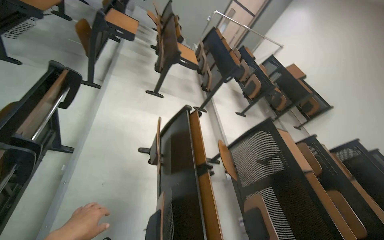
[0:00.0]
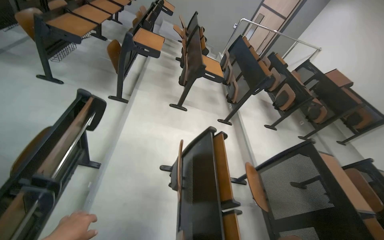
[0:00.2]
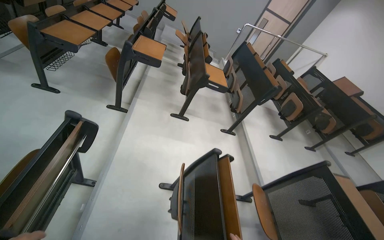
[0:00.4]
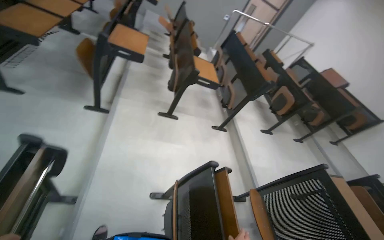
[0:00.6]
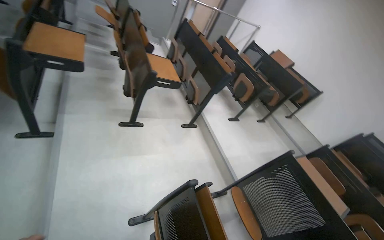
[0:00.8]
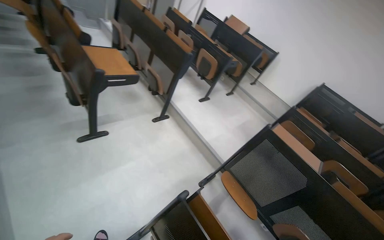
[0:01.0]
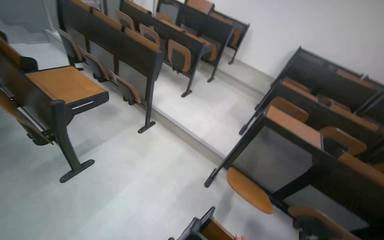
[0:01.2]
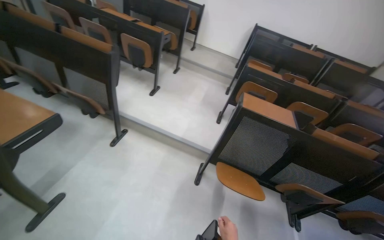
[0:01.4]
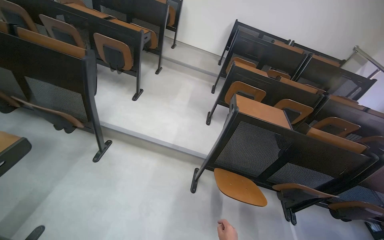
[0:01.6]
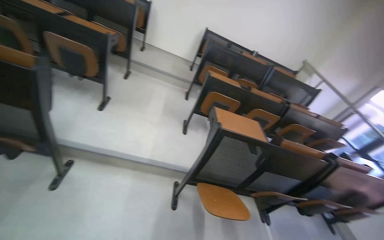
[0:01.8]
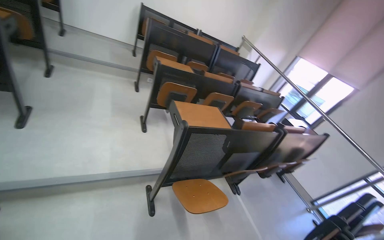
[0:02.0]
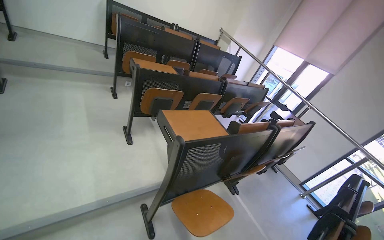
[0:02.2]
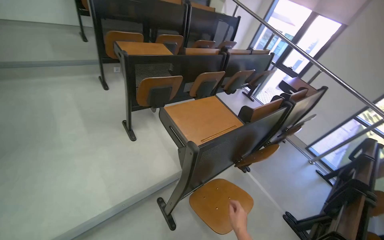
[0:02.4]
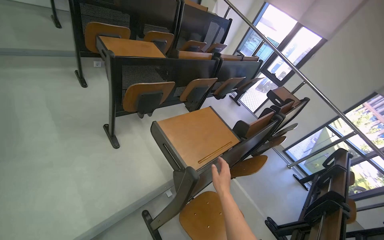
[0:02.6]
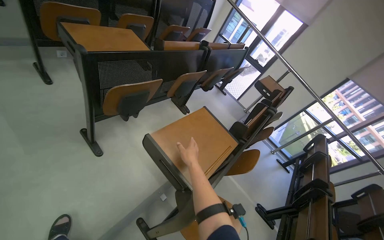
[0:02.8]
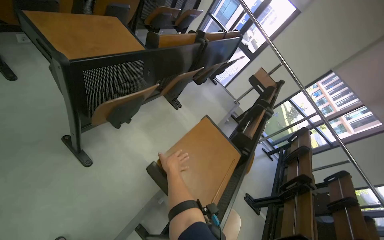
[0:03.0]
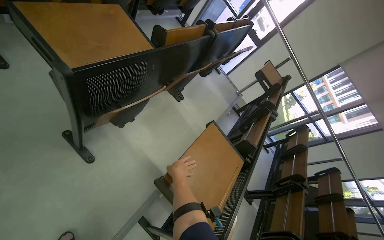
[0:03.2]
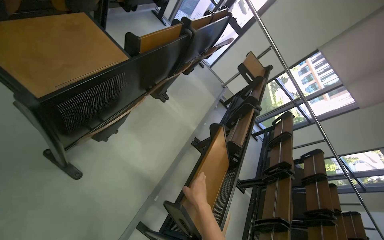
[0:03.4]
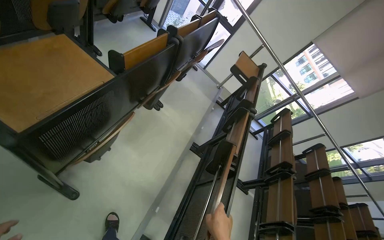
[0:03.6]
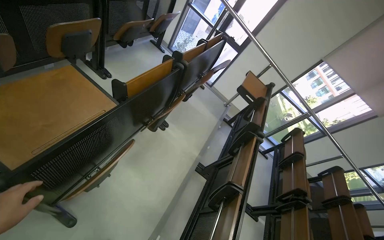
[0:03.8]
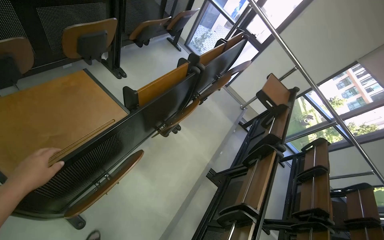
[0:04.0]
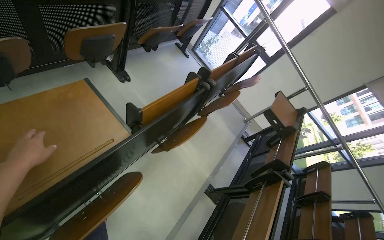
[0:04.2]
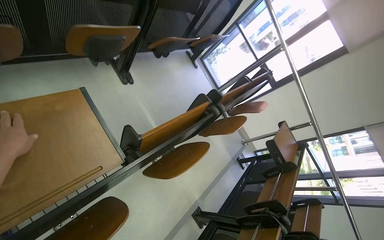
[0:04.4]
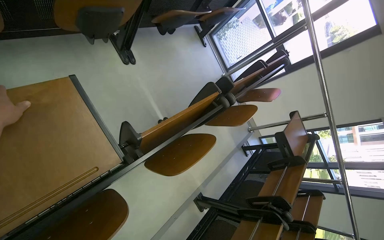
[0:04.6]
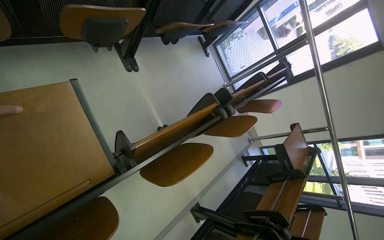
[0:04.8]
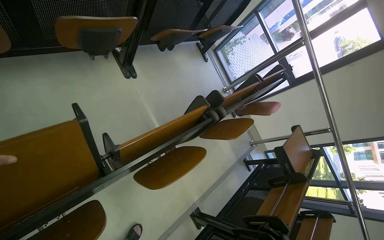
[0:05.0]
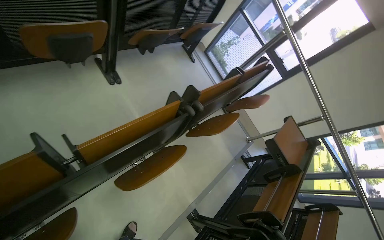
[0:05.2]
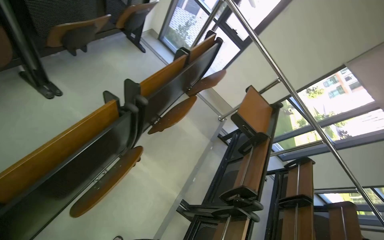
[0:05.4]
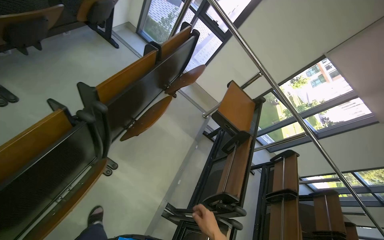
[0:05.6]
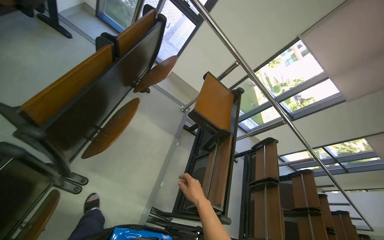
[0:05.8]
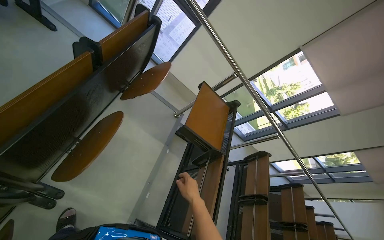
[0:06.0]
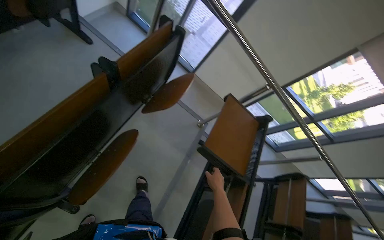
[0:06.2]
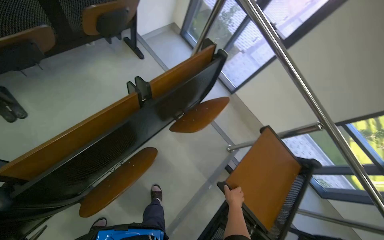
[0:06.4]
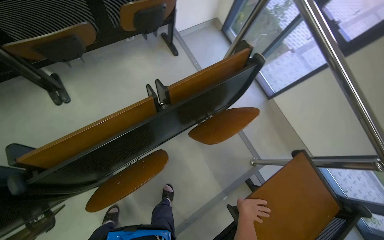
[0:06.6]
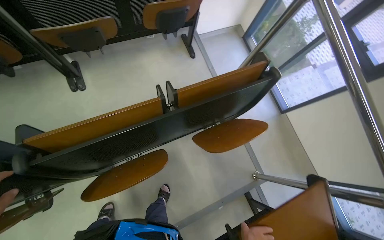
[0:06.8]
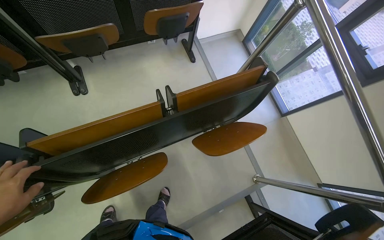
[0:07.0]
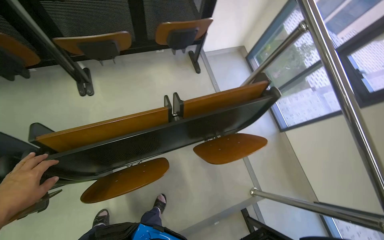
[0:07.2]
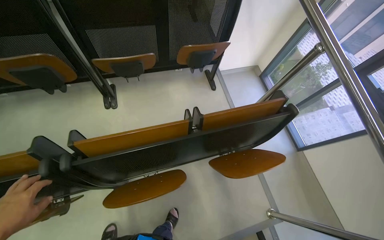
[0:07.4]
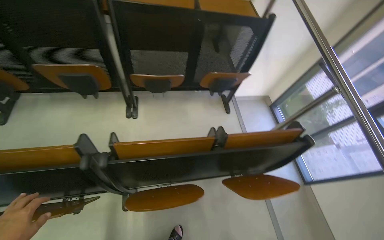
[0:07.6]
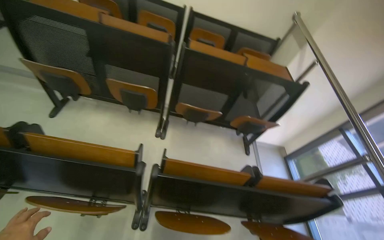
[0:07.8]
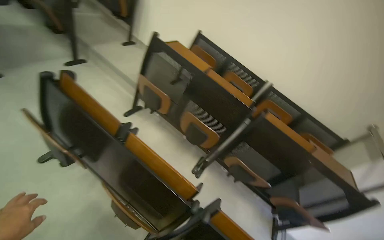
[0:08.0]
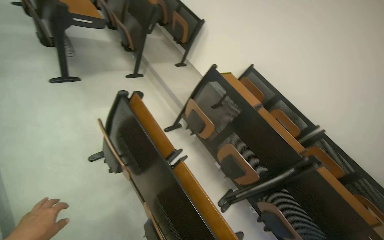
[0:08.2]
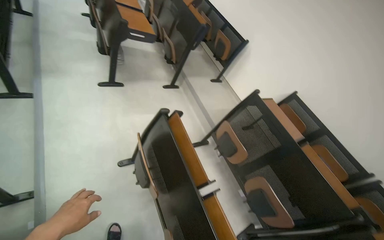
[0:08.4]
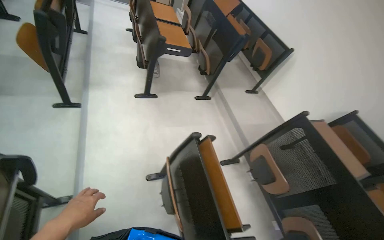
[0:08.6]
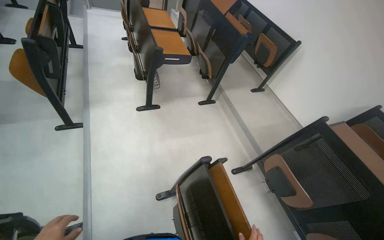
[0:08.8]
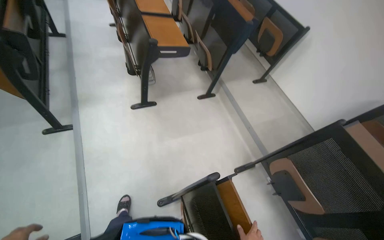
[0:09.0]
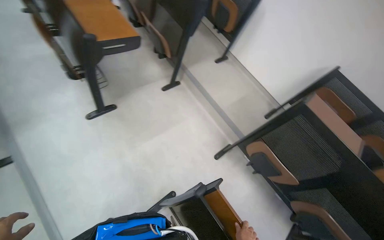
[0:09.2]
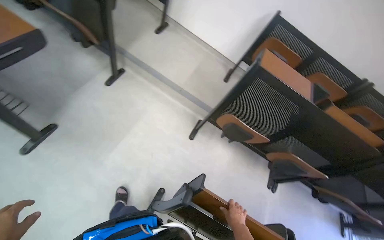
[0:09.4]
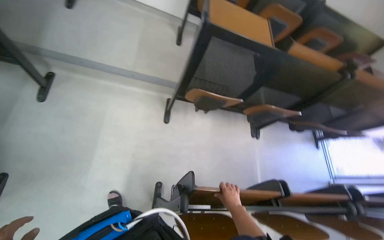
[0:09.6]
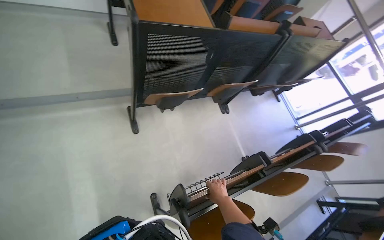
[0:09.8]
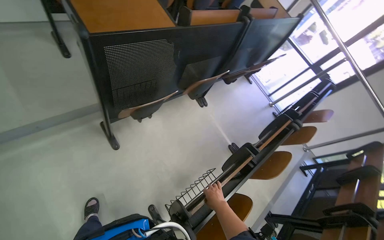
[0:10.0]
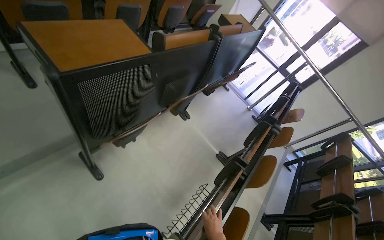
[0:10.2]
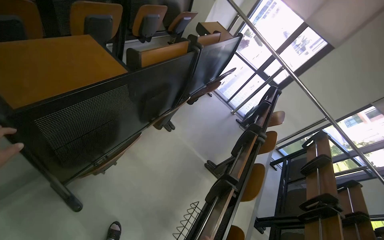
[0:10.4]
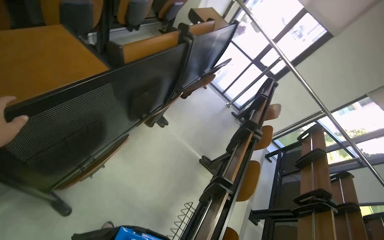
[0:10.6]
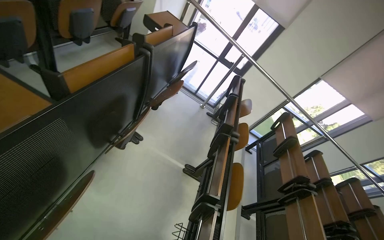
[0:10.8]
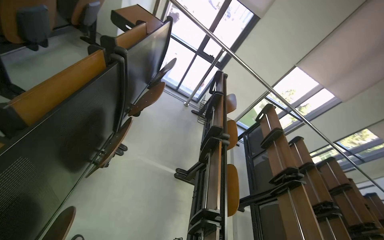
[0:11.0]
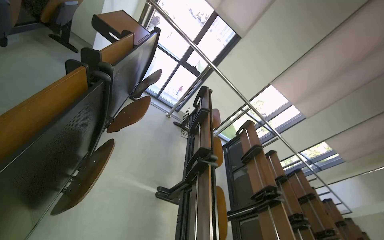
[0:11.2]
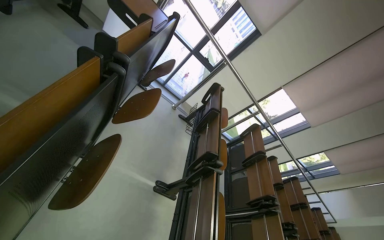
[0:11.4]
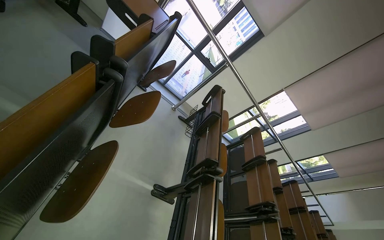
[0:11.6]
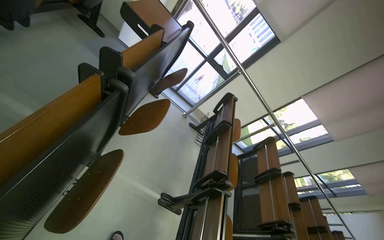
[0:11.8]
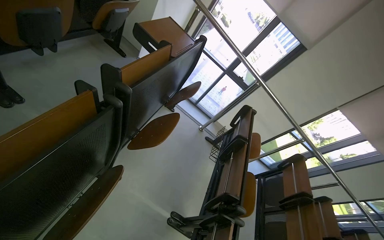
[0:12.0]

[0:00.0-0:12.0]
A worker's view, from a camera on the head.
Job: organizing items.
The whole recording: Folding up lecture hall desks. The worker folds up the desks in the lecture hall.
0:00.0 to 0:01.6: The wearer moves roughly 1.5 m. The head turns to the right by about 70 degrees. The camera pitches downward, by approximately 20 degrees.
0:01.6 to 0:03.0: The camera is carried roughly 1.5 m. The wearer's head swings roughly 60 degrees to the right. The view tips downward by about 35 degrees.
0:03.0 to 0:04.4: The head travels about 80 cm.
0:04.4 to 0:06.0: The wearer moves about 90 cm. The head turns to the right by roughly 25 degrees. The view tilts roughly 15 degrees downward.
0:06.0 to 0:07.6: The head turns to the left by approximately 60 degrees. The camera pitches upward, by some 20 degrees.
0:07.6 to 0:09.0: The head travels approximately 1.5 m. The head rotates about 70 degrees to the left. The view tilts roughly 30 degrees upward.
0:09.0 to 0:10.4: The wearer moves approximately 80 cm. The wearer looks some 115 degrees further to the right. The camera pitches downward, by approximately 35 degrees.
0:10.4 to 0:12.0: The camera is carried approximately 80 cm.

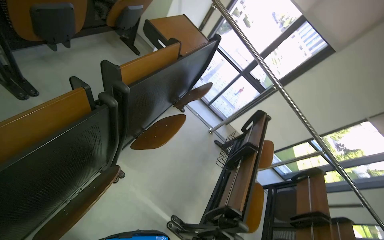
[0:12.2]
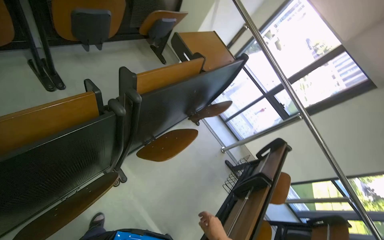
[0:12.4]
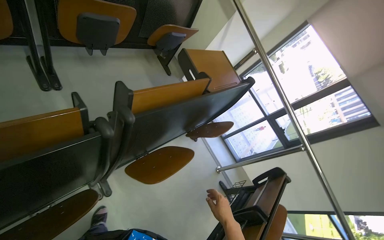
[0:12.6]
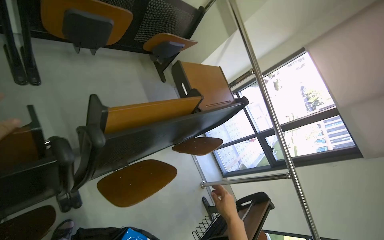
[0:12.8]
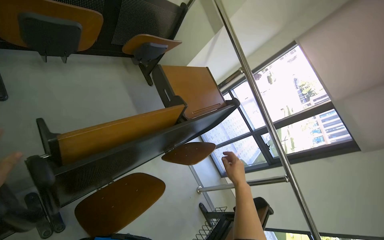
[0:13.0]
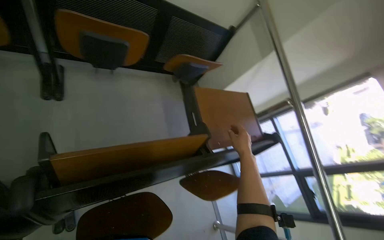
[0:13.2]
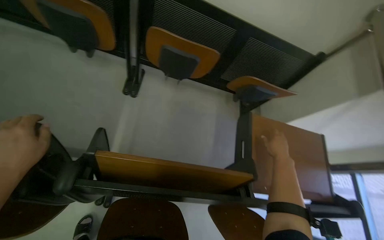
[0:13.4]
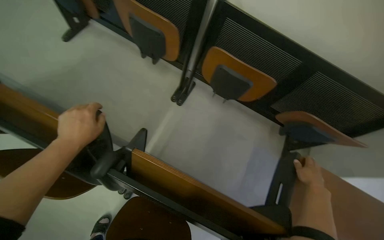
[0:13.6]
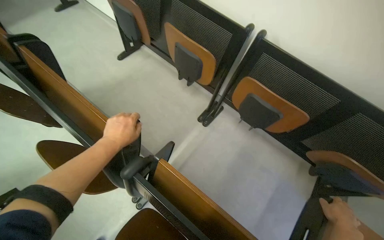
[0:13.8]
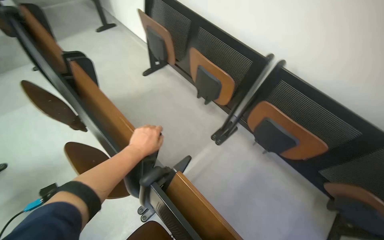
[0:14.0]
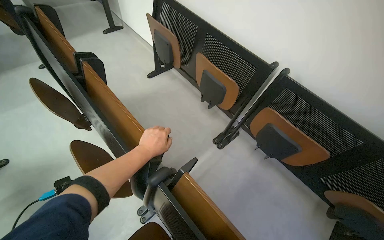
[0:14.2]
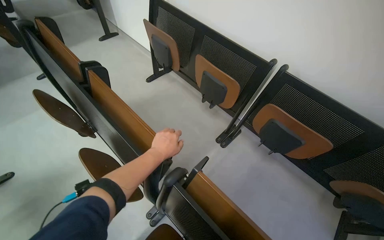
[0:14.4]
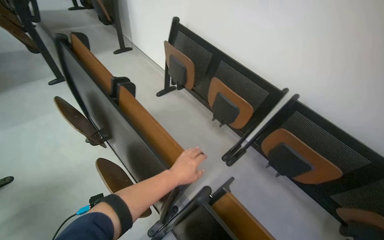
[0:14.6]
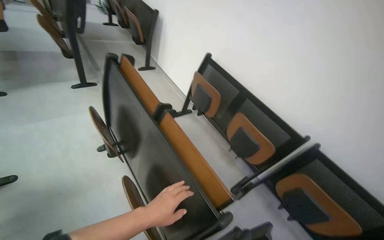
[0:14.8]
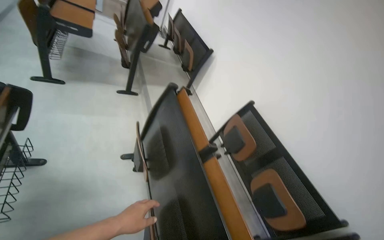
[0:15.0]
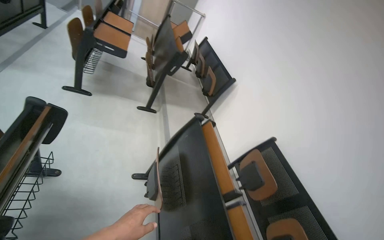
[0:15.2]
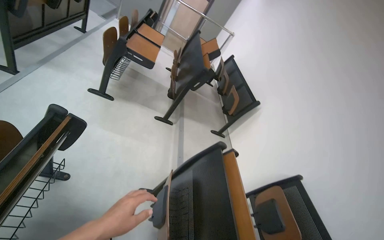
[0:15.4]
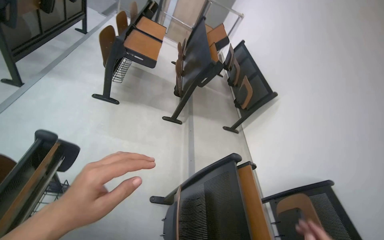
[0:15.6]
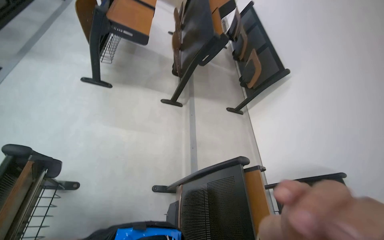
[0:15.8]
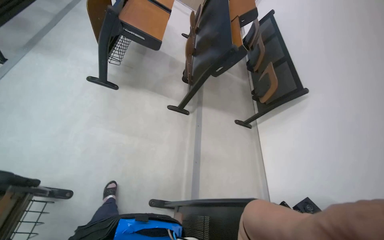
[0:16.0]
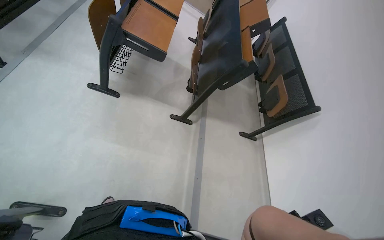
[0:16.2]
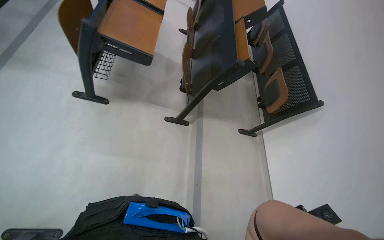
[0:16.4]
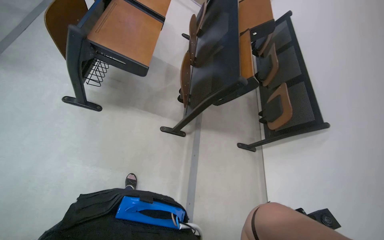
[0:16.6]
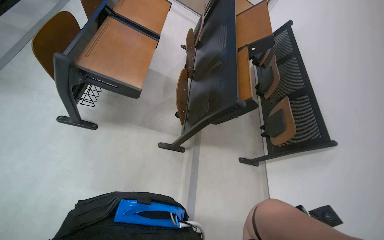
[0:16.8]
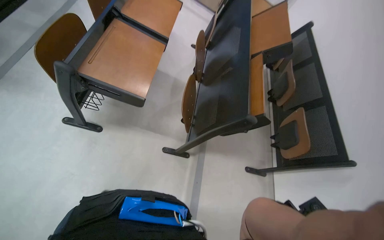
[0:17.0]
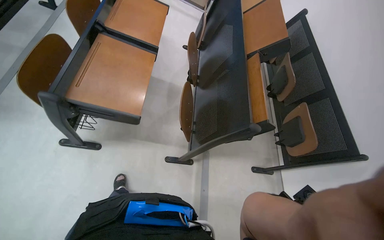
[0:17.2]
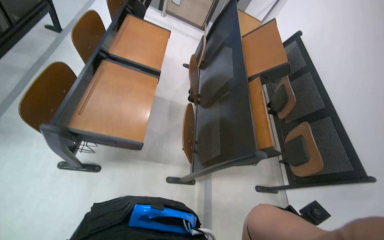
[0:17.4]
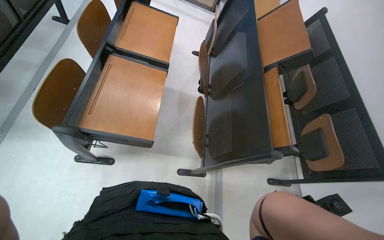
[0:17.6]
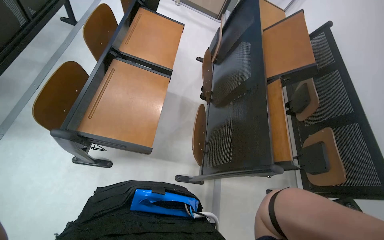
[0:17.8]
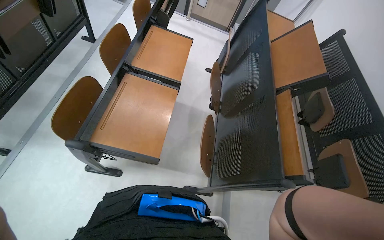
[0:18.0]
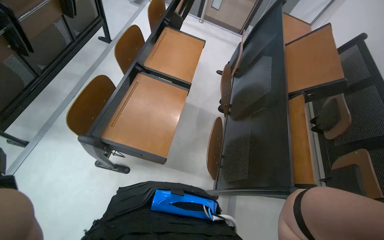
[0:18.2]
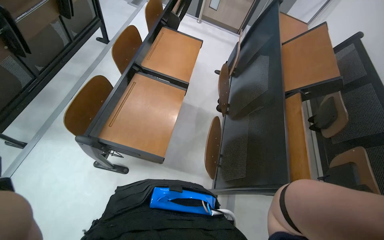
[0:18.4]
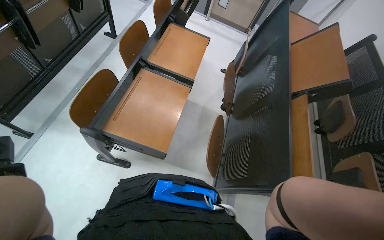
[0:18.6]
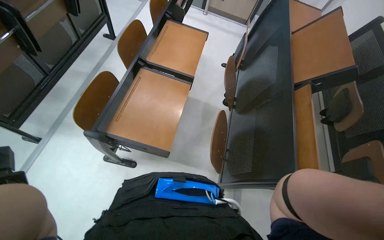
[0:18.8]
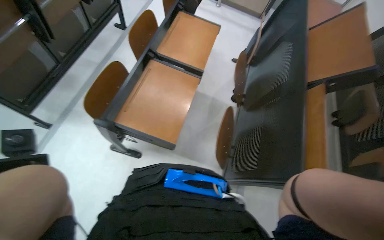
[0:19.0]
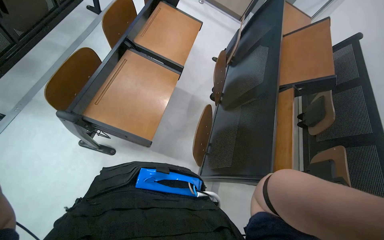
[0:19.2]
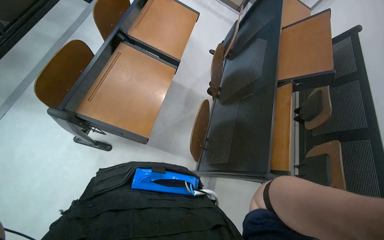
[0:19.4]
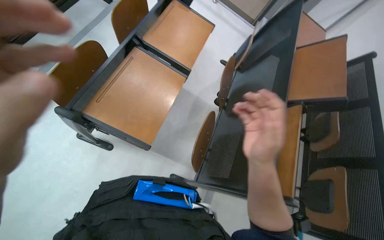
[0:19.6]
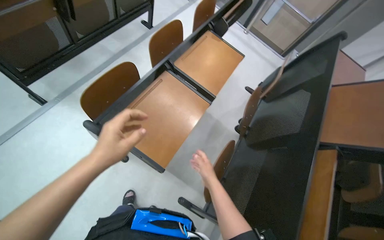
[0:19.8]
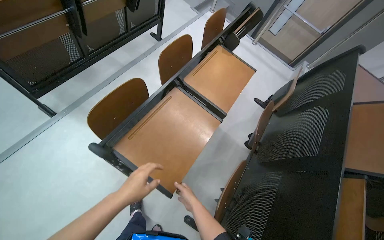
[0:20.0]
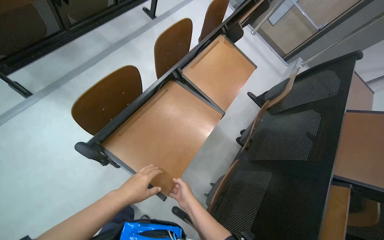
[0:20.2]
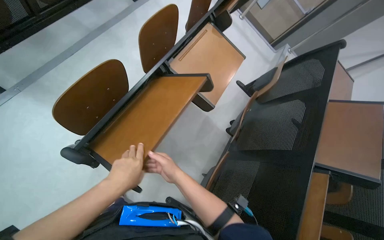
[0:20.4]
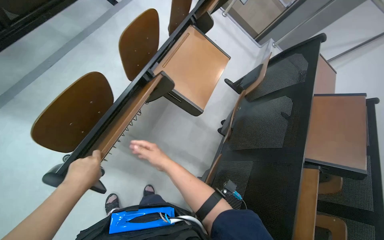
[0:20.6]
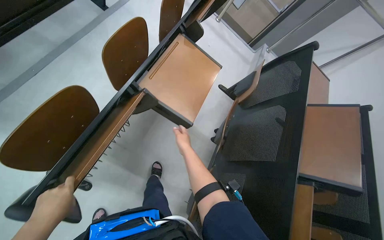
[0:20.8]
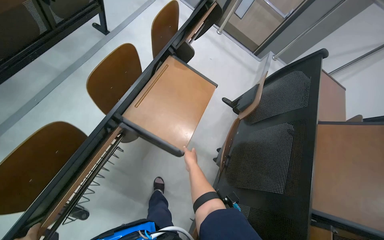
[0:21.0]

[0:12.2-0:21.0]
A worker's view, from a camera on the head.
Job: organizing items.
The whole recording: Folding up lecture hall desks. The worker folds up the desks in the lecture hall.
0:12.2 to 0:13.6: The camera is carried about 60 cm. The wearer's head swings approximately 80 degrees to the left. The view tips upward by roughly 25 degrees.
0:13.6 to 0:15.2: The head travels some 90 cm. The head turns to the left by approximately 55 degrees. The view tips upward by some 45 degrees.
0:15.2 to 0:16.6: The wearer moves some 1 m. The wearer looks about 15 degrees further to the left. The view tilts some 15 degrees downward.
0:16.6 to 0:18.0: The camera is carried approximately 50 cm.
0:19.6 to 0:21.0: The wearer moves some 50 cm.
